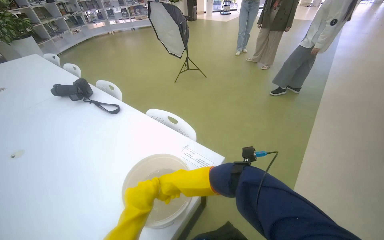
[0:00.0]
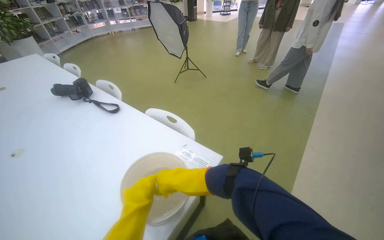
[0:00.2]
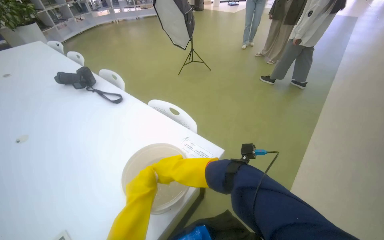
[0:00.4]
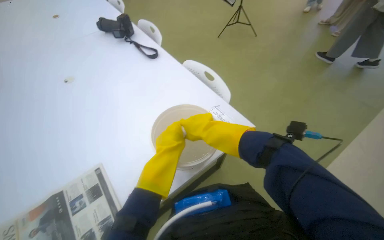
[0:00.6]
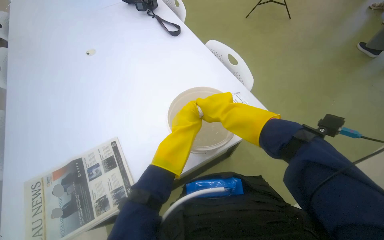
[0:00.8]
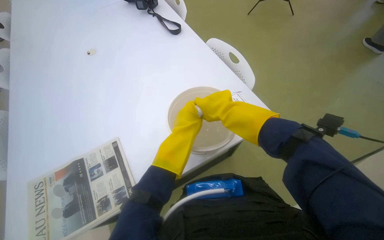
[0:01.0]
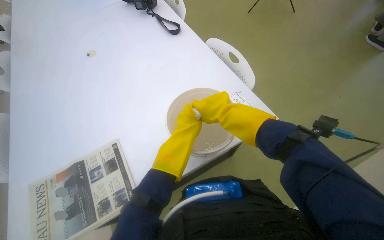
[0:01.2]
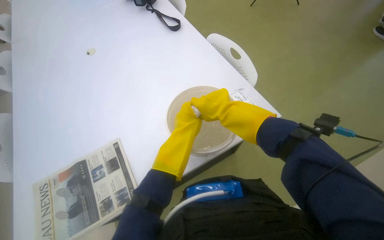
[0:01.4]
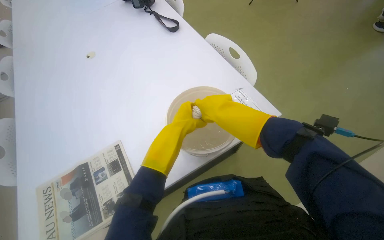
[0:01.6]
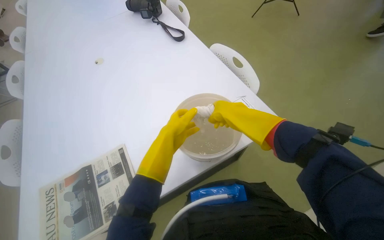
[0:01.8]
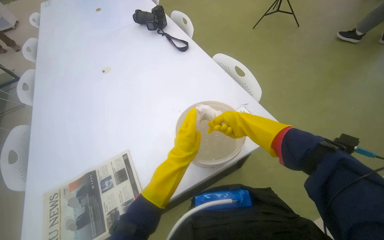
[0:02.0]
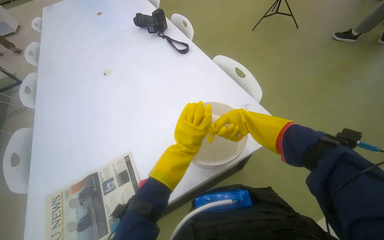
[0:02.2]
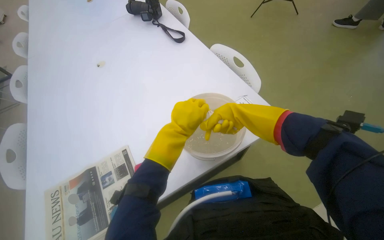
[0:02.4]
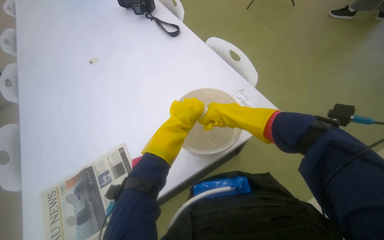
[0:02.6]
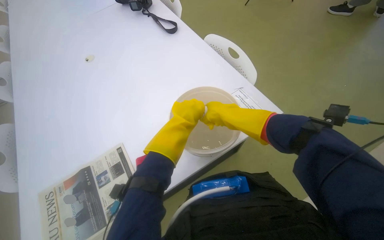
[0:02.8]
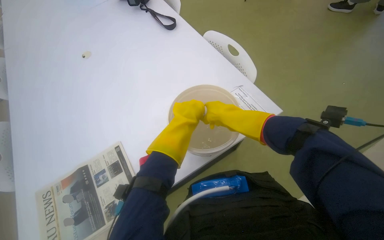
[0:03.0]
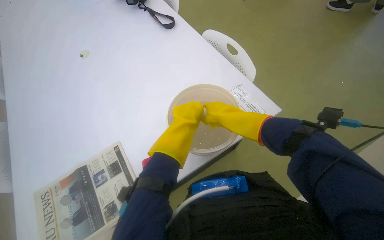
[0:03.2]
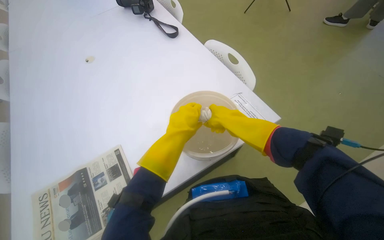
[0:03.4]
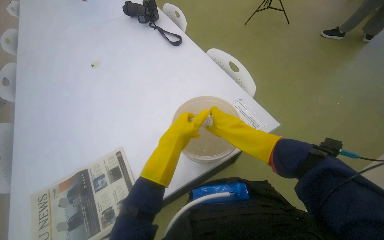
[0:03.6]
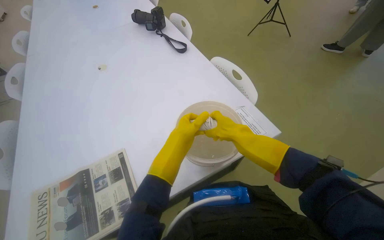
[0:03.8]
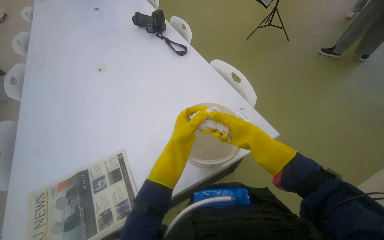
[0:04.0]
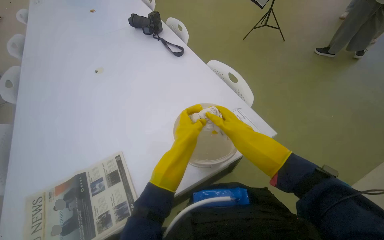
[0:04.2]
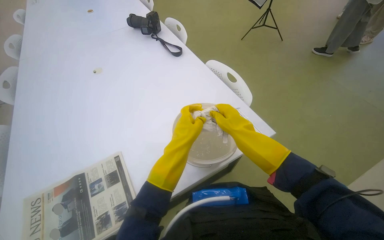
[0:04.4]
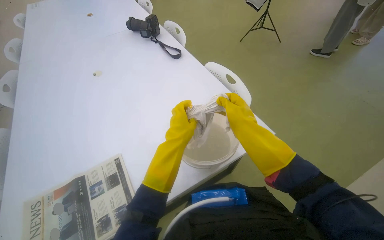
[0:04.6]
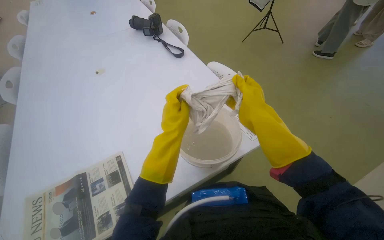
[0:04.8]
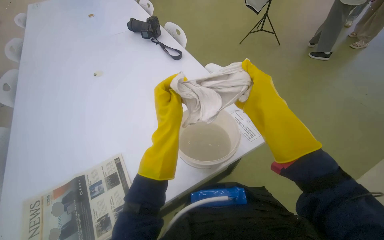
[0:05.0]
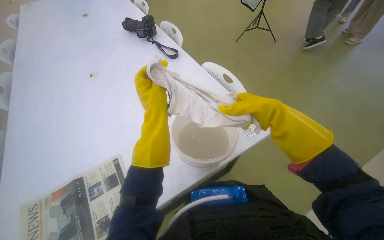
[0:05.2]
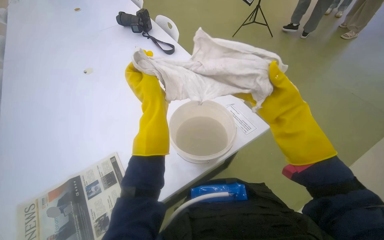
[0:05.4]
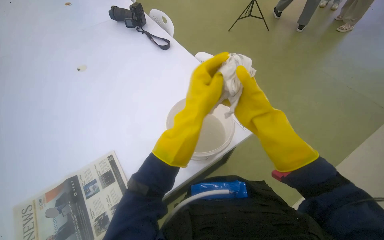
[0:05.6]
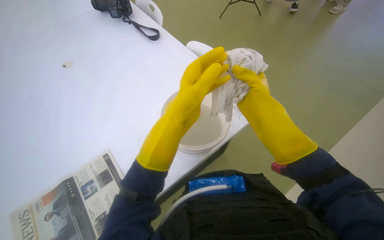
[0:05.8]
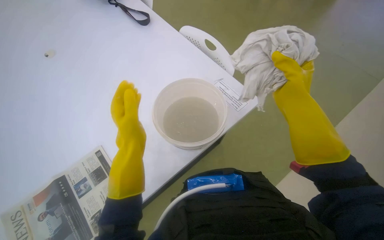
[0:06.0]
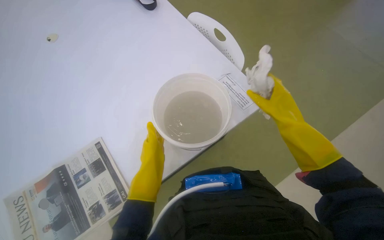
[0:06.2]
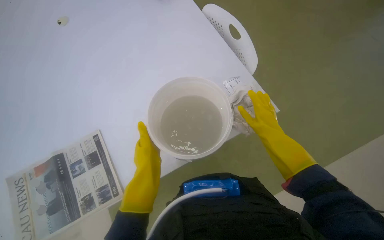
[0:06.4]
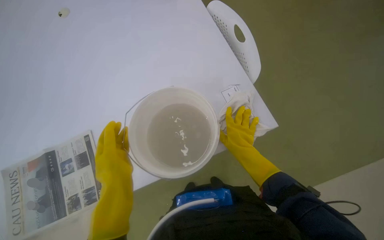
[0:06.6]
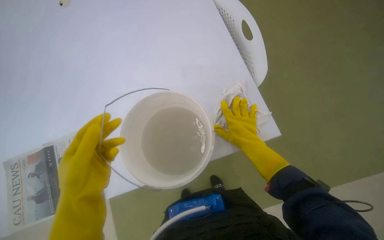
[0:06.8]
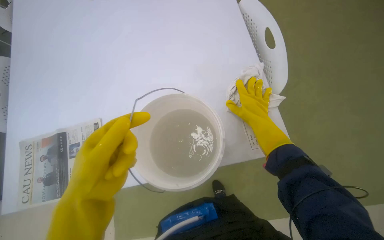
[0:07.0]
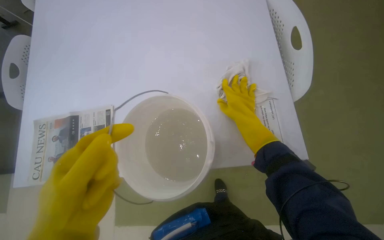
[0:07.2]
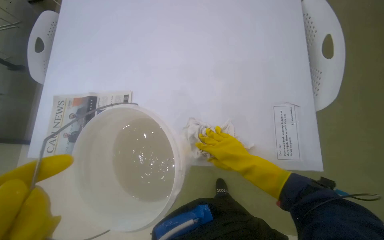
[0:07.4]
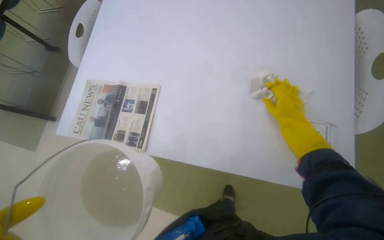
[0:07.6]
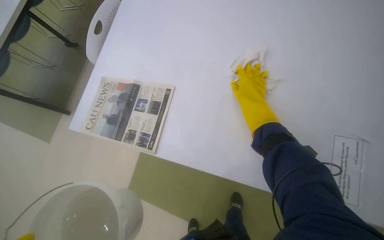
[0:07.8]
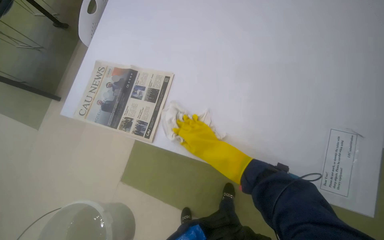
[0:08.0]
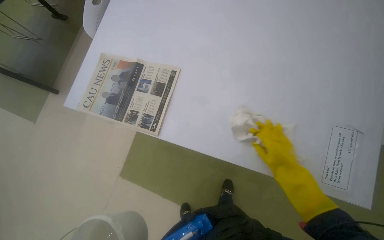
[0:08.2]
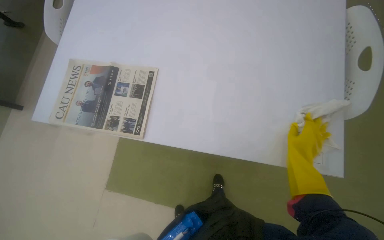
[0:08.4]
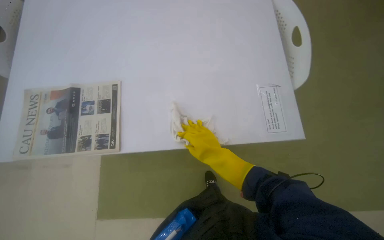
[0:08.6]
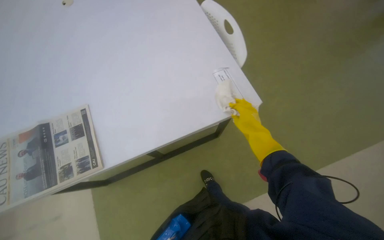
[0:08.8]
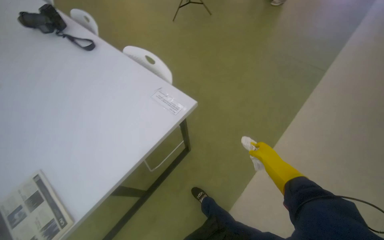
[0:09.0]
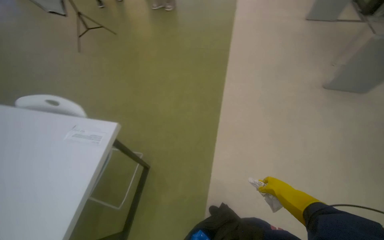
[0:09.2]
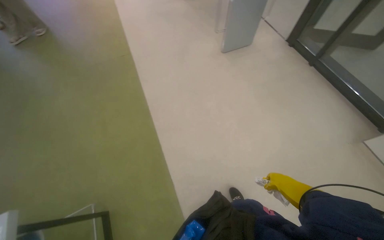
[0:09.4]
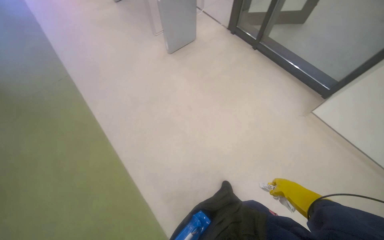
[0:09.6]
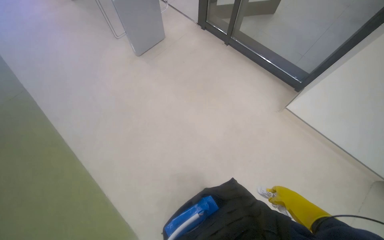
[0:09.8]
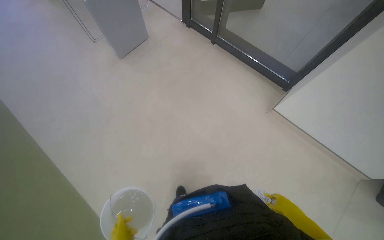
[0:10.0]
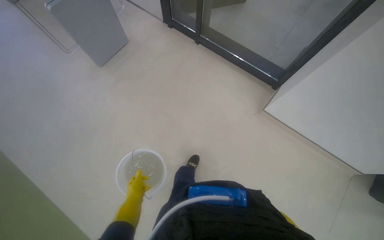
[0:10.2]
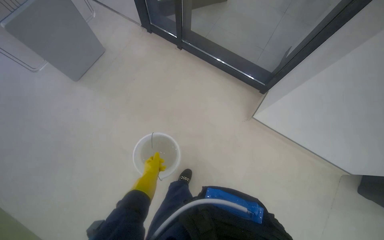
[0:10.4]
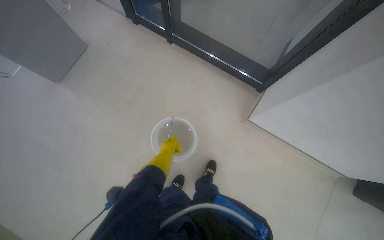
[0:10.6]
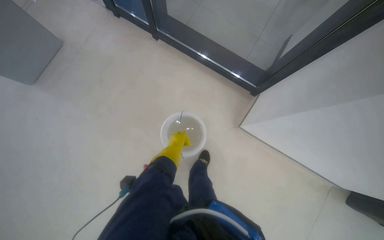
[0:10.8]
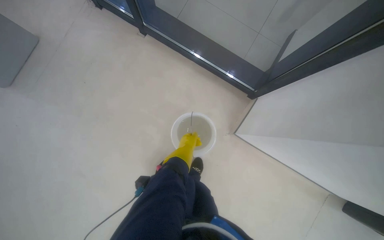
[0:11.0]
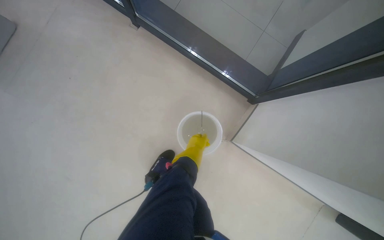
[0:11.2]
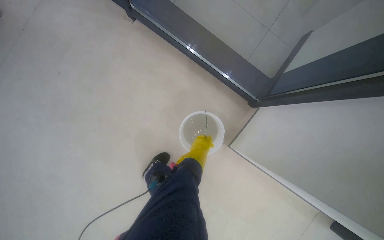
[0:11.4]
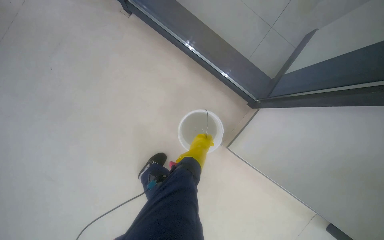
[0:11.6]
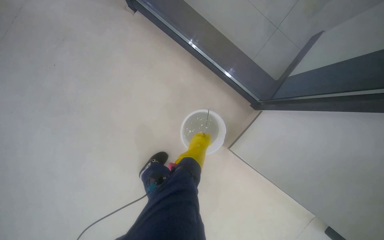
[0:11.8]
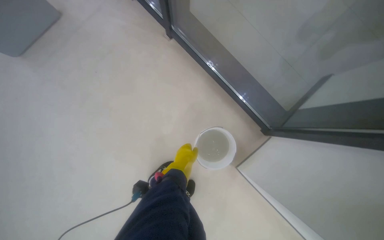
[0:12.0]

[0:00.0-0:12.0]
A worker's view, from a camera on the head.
Job: wiping surfaces.
The whole recording: Wiping table surface. The worker wets a cloth and wipes the surface of a table.
0:00.0 to 0:01.6: The head rotates roughly 25 degrees to the left. The camera pitches downward, by approximately 20 degrees.
0:01.6 to 0:03.0: The right hand moves approximately 15 cm farther from the camera and comes back.
0:03.0 to 0:04.4: The hands are busy where they are.
0:04.4 to 0:06.0: The right hand travels to the right by roughly 10 cm.
0:06.0 to 0:07.6: The head rotates approximately 35 degrees to the left. The right hand goes up and down the picture, about 15 cm each way, reversing 3 times.
0:07.6 to 0:09.0: The wearer looks some 60 degrees further to the right. The wearer looks roughly 15 degrees further upward.
0:09.0 to 0:10.4: The wearer moves roughly 1 m. The head turns to the right by approximately 105 degrees.
0:10.4 to 0:12.0: The camera is carried about 70 cm. The wearer looks roughly 15 degrees further downward.

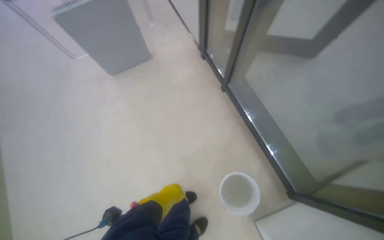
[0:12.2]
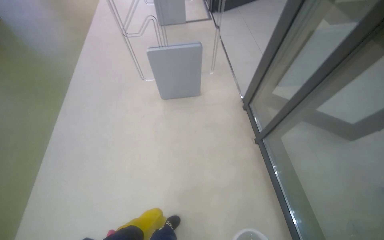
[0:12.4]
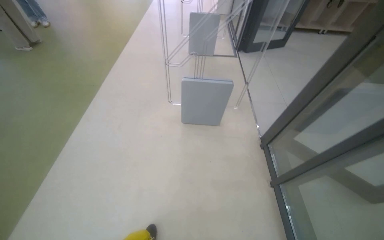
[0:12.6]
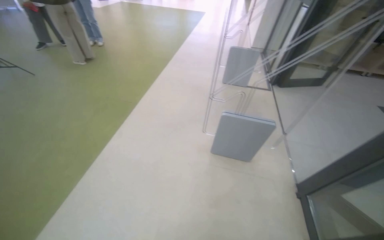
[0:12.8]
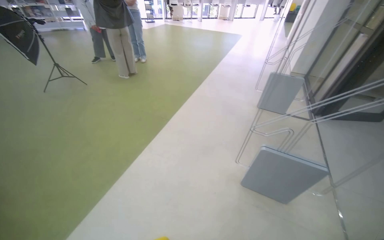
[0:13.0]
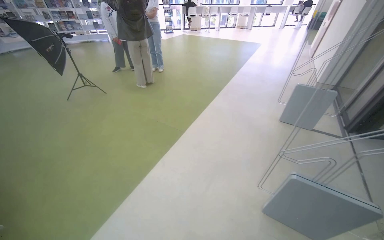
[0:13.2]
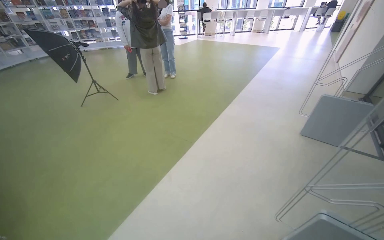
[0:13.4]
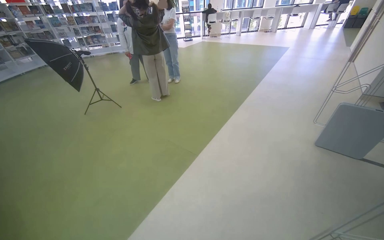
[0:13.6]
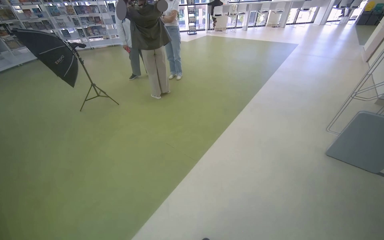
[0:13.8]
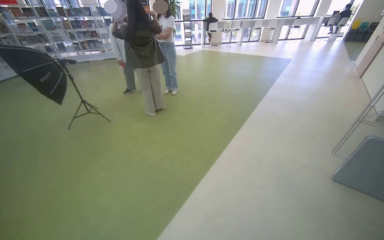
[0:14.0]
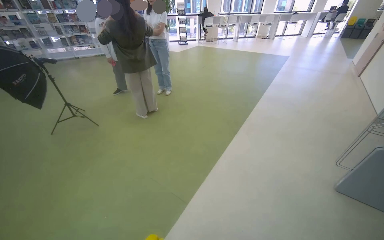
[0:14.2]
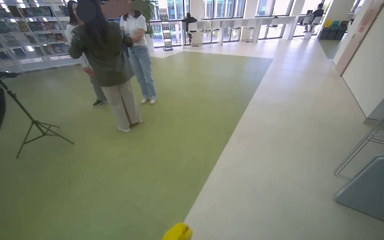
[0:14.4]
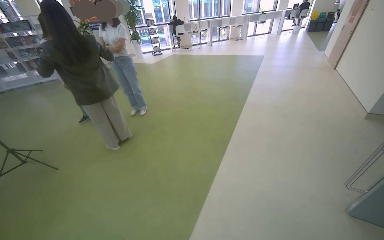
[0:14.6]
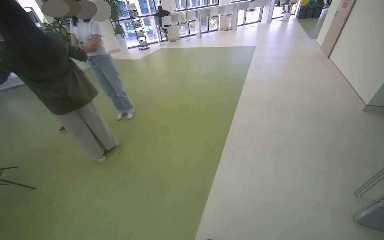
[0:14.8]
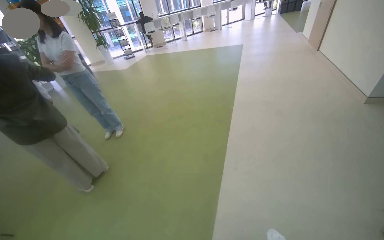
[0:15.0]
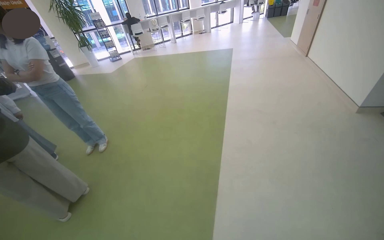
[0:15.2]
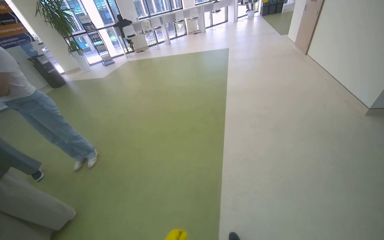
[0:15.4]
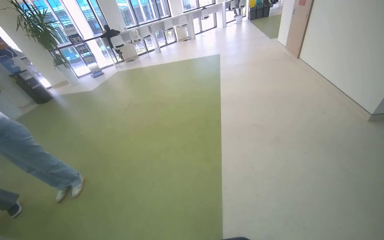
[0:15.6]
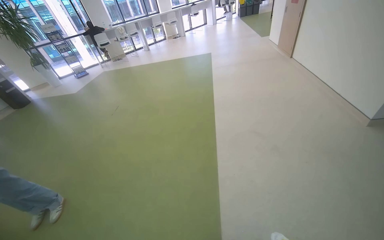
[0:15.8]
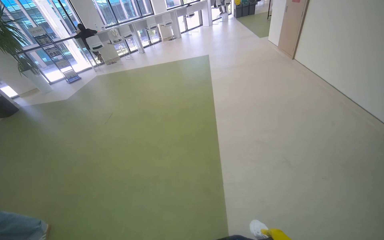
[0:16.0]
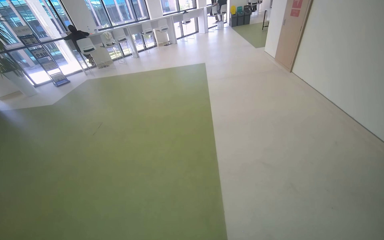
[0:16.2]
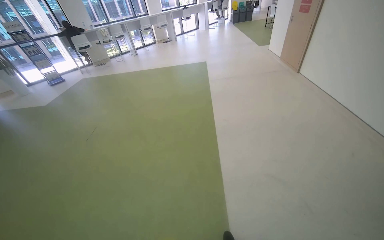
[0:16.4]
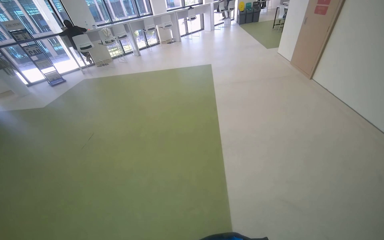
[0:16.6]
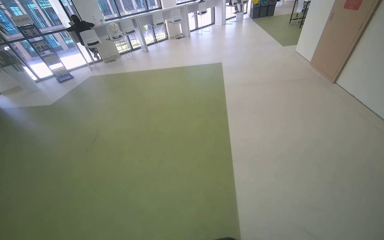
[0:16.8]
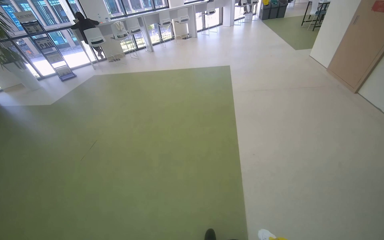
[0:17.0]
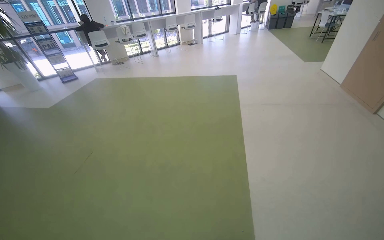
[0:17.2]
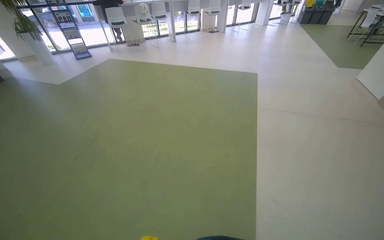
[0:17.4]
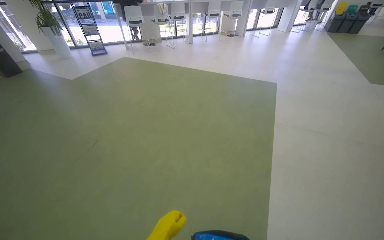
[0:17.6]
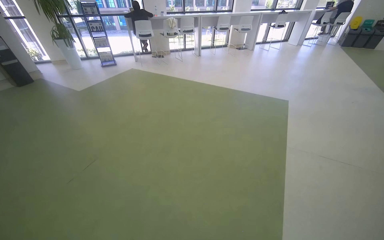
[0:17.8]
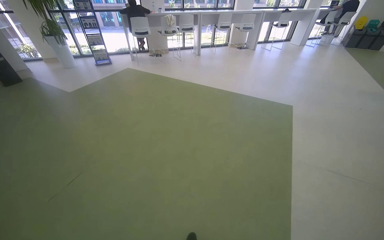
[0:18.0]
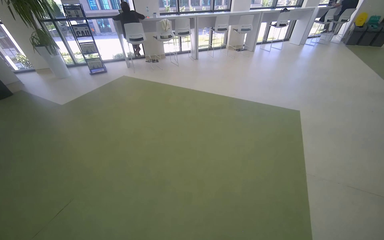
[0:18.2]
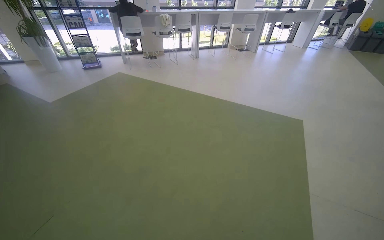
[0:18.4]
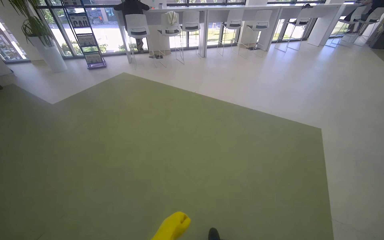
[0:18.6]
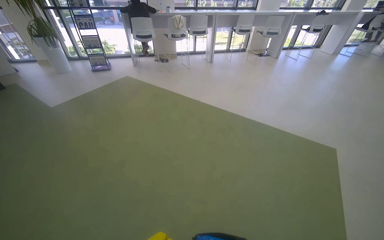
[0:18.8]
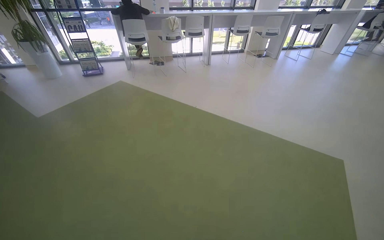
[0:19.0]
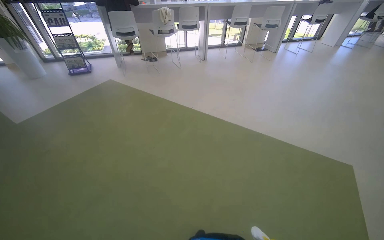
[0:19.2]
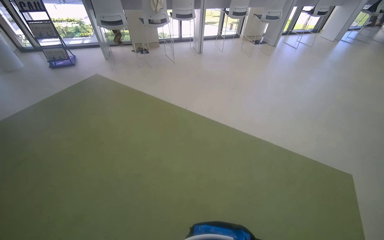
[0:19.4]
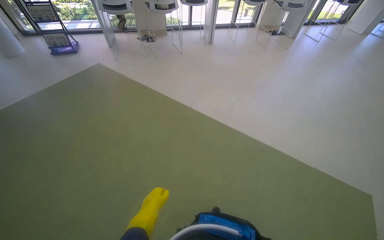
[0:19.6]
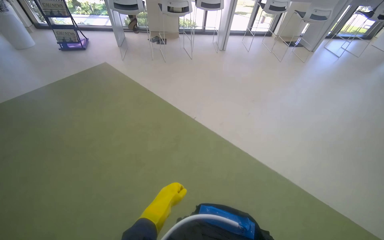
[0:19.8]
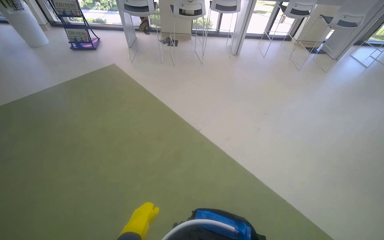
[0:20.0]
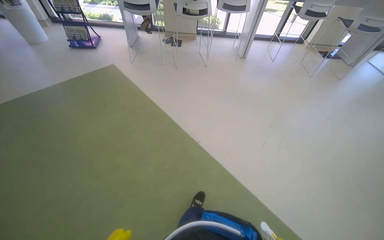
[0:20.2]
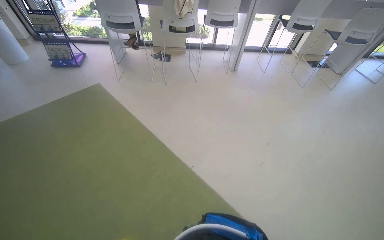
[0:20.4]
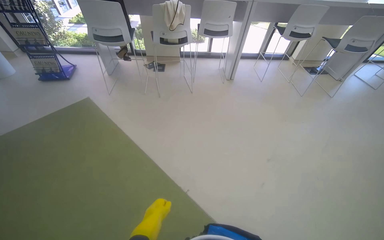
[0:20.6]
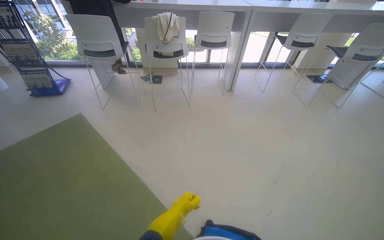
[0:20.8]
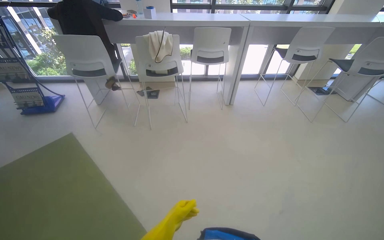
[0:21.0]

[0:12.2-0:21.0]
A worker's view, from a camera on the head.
Job: wiping surfaces.
The whole recording: Wiping table surface. The worker wets a cloth and wipes the surface of a table.
0:12.2 to 0:13.6: The wearer moves approximately 1 m. The head turns to the left by roughly 60 degrees. The view tilts about 35 degrees upward.
0:13.6 to 0:15.2: The head travels about 1.5 m. The head turns to the right by about 25 degrees.
0:15.2 to 0:16.6: The camera travels roughly 1.5 m.
0:16.6 to 0:18.0: The head travels some 1.5 m. The wearer looks some 25 degrees further to the left.
0:18.0 to 0:19.6: The camera travels roughly 1.5 m.
0:19.6 to 0:21.0: The head travels approximately 1.5 m.
